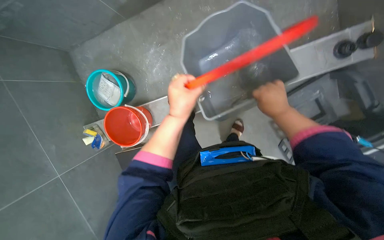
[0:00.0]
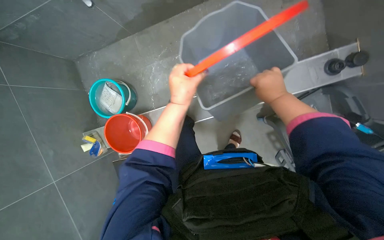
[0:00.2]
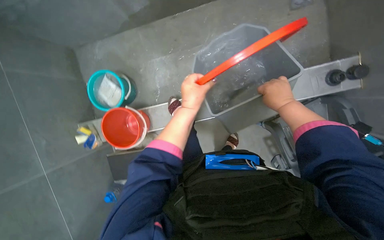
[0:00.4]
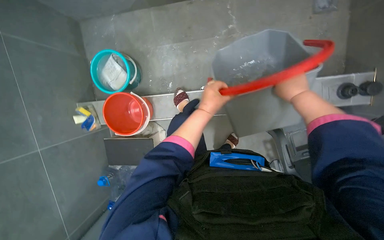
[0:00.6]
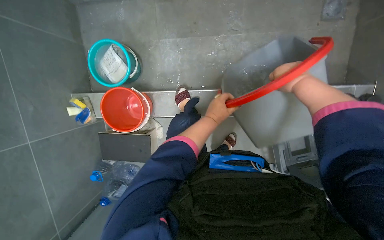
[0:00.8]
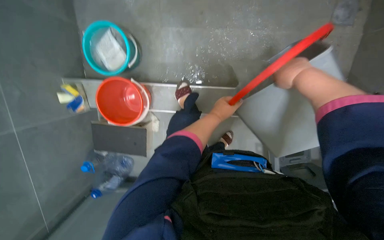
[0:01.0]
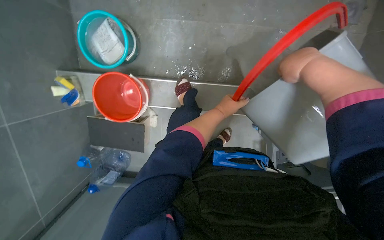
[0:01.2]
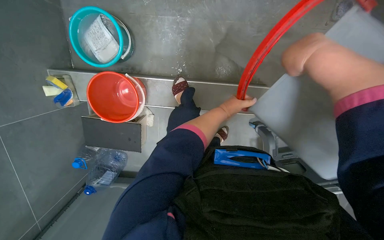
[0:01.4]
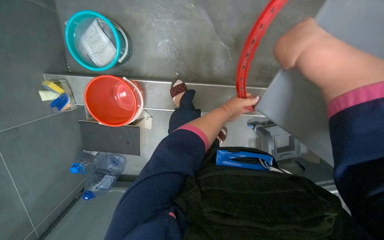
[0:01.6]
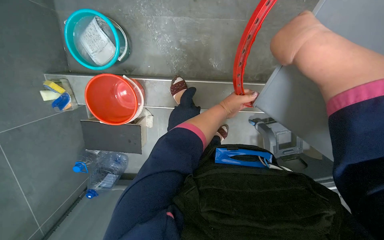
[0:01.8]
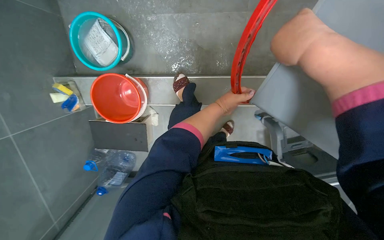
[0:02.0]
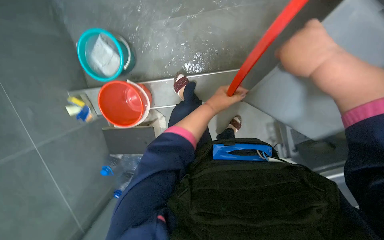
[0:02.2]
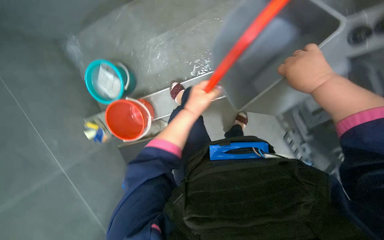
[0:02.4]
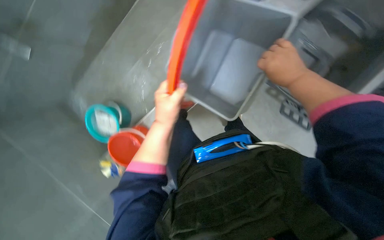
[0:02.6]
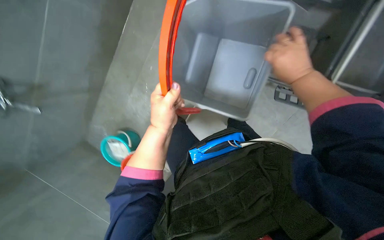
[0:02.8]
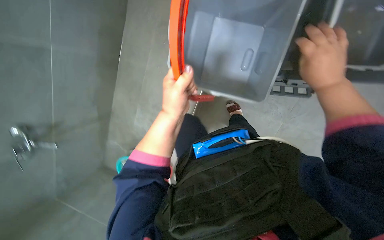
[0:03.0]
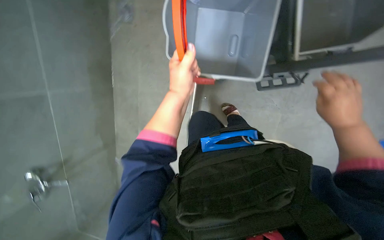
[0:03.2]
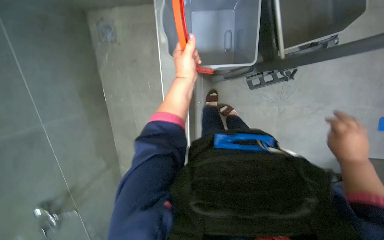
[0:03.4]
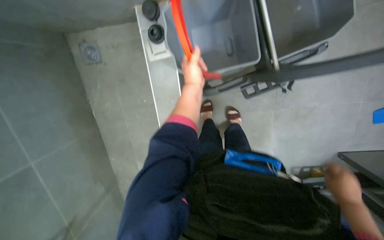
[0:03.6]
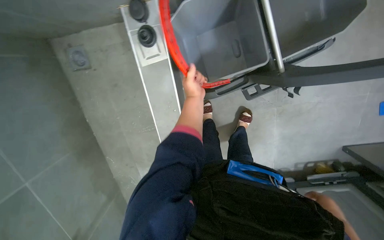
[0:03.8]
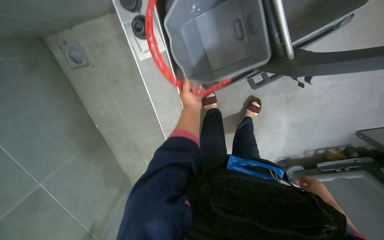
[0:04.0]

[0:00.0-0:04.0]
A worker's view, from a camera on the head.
Job: preparing cleaning supplies.
The whole recording: Preparing cleaning buckets. The worker fills and organizes cleaning buckets with water.
0:00.0 to 0:01.4: The right hand travels up the picture and nearer to the camera by some 25 cm. The left hand moves farther from the camera and to the right, about 15 cm.
0:01.4 to 0:02.6: The view swings some 20 degrees to the left. The scene turns about 35 degrees counterclockwise in the picture.
0:02.6 to 0:04.0: The left hand shifts some 20 cm farther from the camera, while the right hand is displaced down the picture, farther from the camera and to the right by some 40 cm.

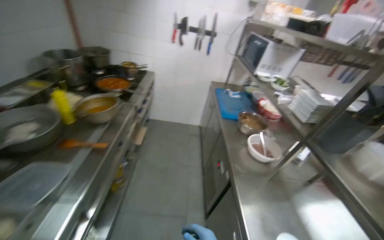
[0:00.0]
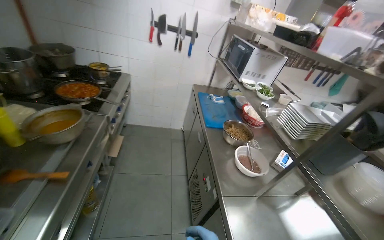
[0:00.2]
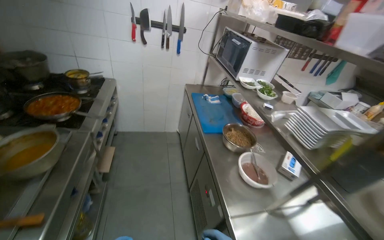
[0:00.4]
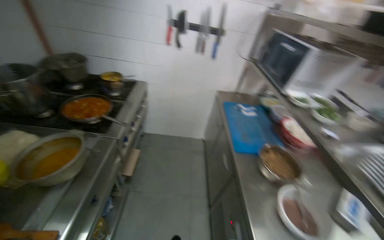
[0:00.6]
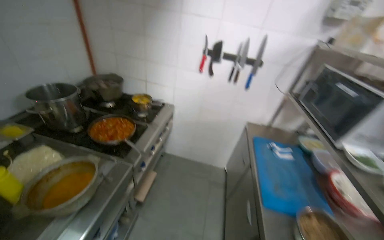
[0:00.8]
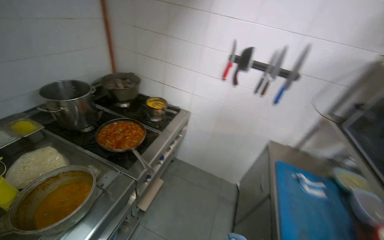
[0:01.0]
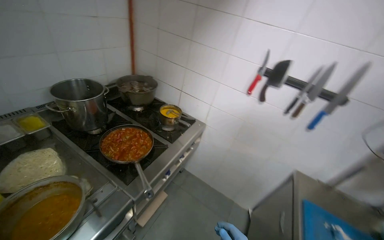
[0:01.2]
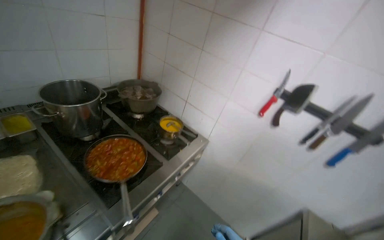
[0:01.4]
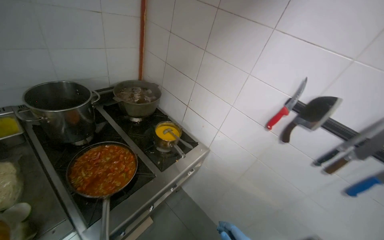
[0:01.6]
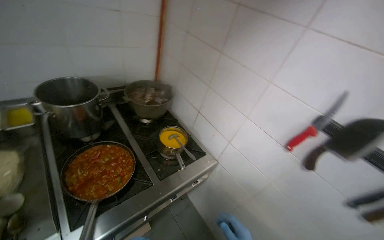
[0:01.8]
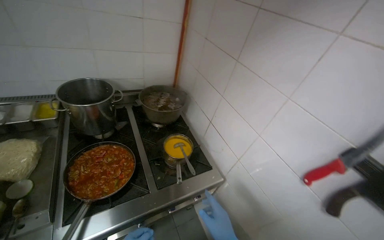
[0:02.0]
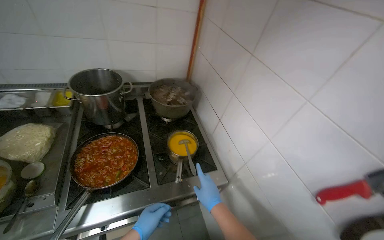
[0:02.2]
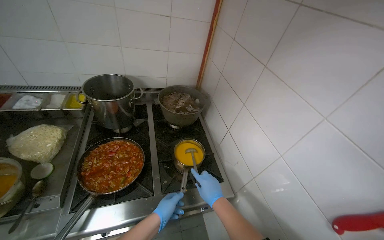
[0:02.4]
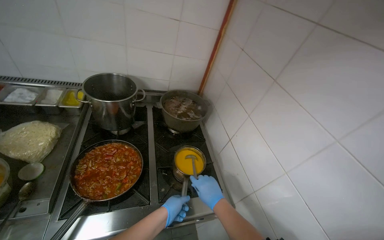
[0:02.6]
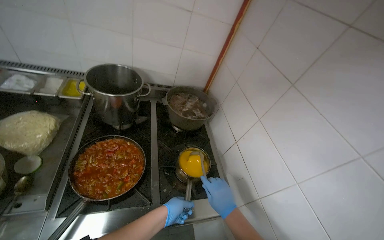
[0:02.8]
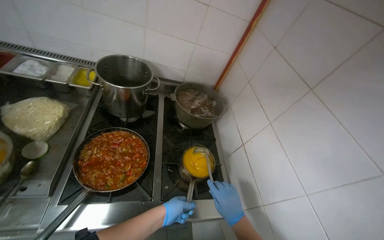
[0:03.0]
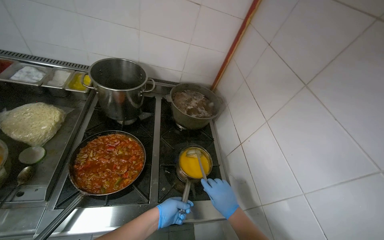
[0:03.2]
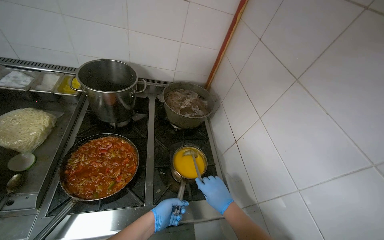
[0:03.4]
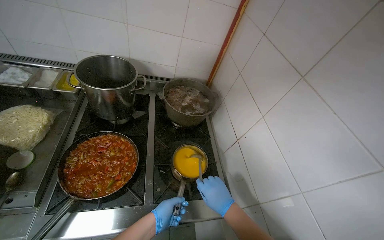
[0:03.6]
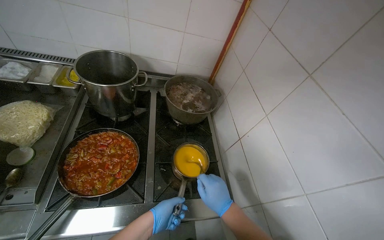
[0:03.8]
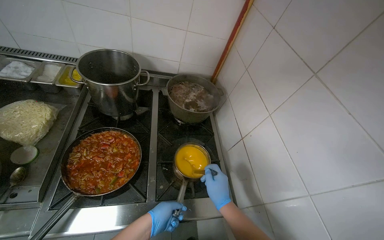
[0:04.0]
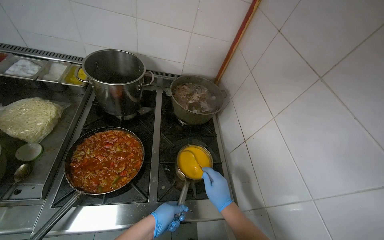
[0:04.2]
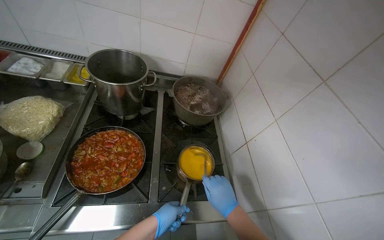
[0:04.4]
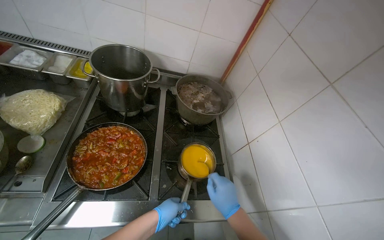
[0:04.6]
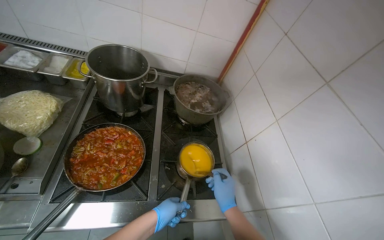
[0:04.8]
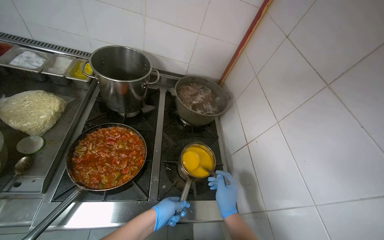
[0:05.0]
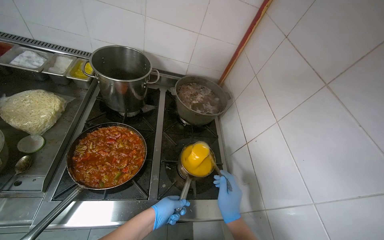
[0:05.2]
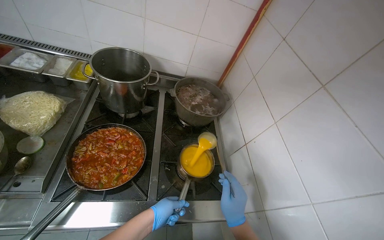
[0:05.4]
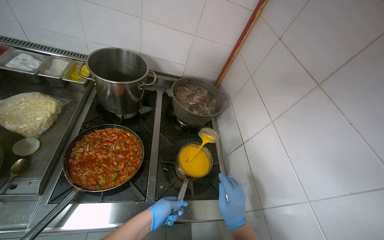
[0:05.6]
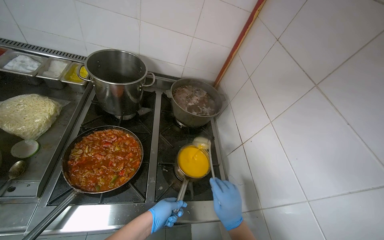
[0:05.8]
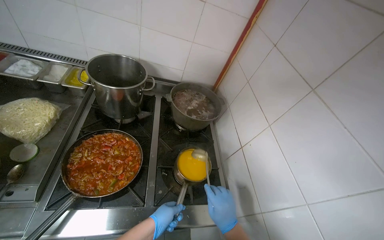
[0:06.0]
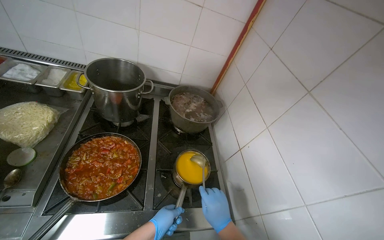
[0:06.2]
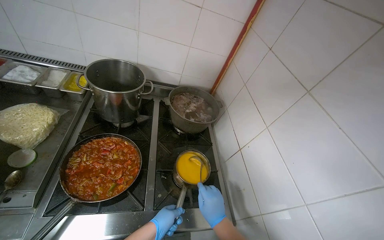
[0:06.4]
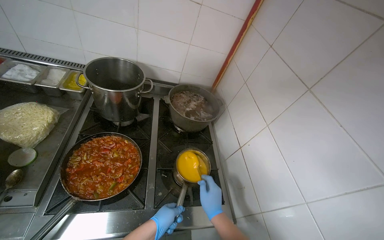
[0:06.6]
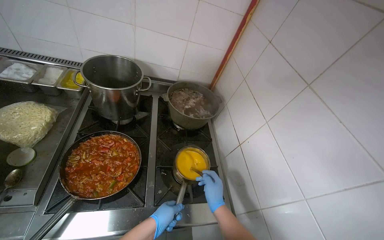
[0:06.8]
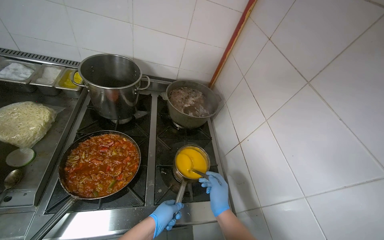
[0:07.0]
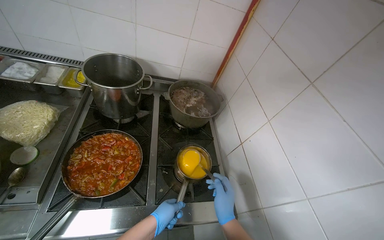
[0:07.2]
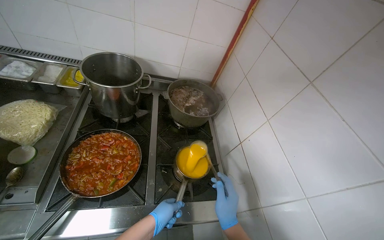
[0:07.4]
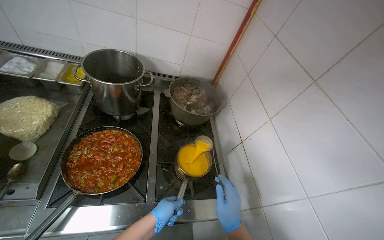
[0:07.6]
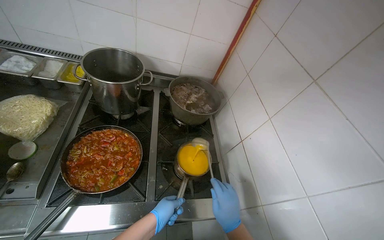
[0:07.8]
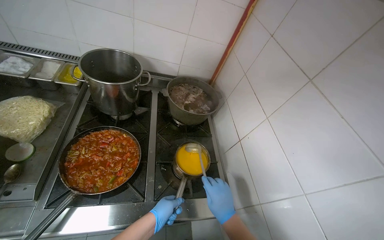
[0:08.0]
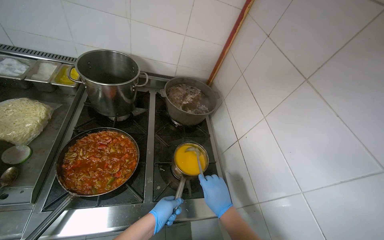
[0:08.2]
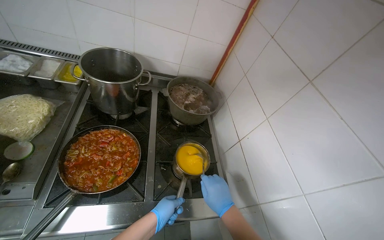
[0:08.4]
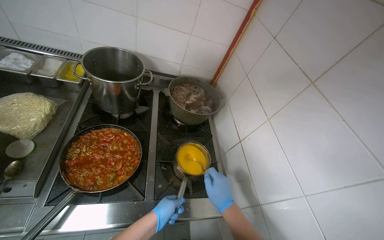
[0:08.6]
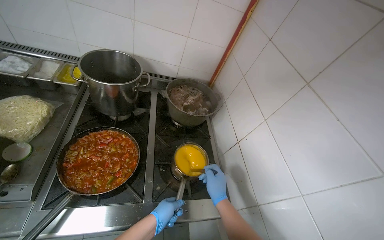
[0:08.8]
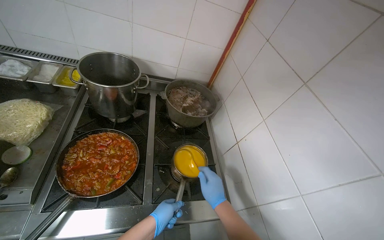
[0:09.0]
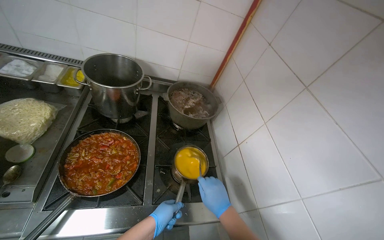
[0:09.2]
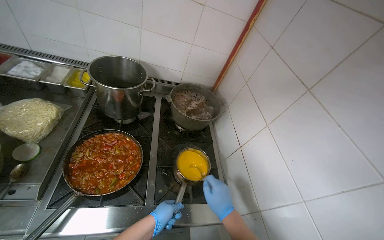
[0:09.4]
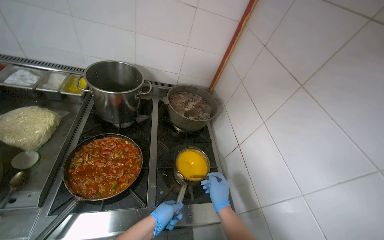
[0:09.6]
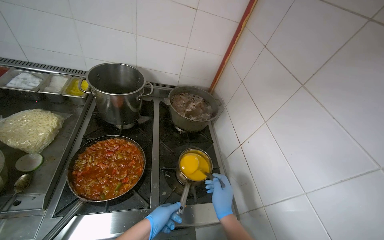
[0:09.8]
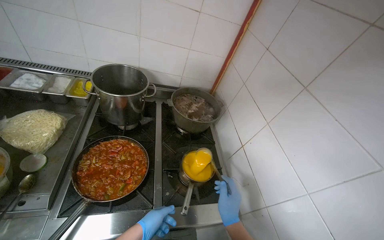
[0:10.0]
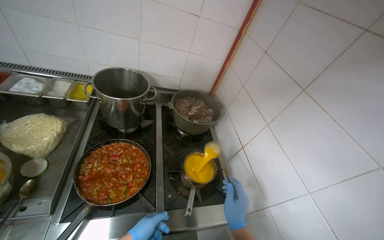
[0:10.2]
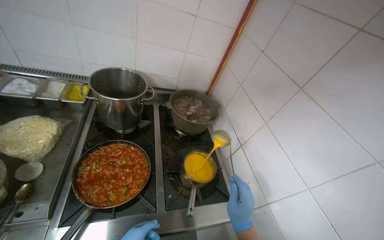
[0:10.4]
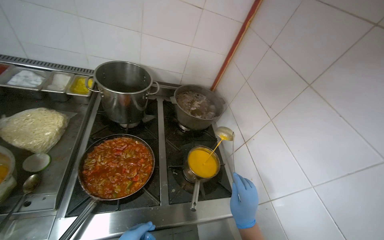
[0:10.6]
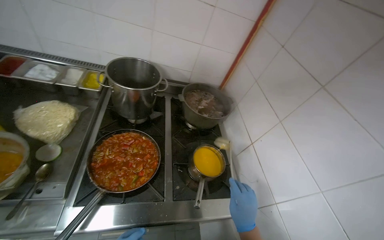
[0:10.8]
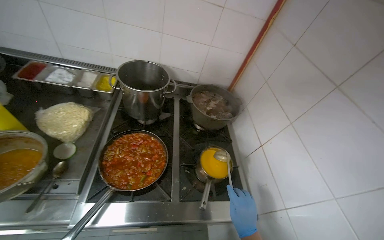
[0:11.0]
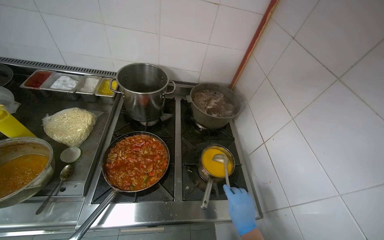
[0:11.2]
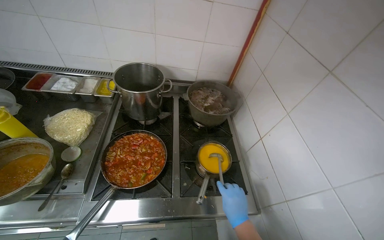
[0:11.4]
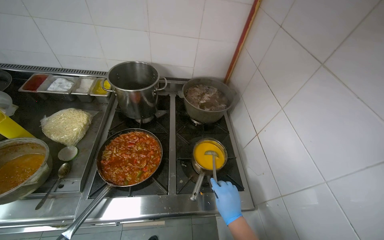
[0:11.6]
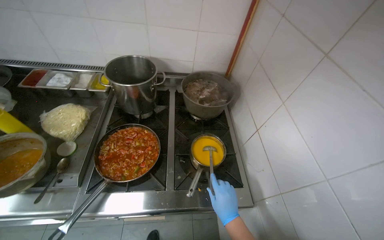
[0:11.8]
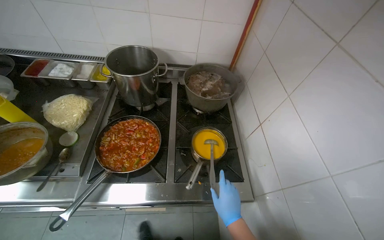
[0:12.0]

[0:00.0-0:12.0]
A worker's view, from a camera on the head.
Job: preparing food.
The whole recording: Stirring meal. The worker stirs the meal.
0:00.0 to 0:01.6: The head travels approximately 1 m. The wearer looks some 40 degrees further to the left.
0:01.6 to 0:03.0: The wearer looks some 40 degrees further to the left.
0:03.0 to 0:09.0: The hands make small movements and keep their place.

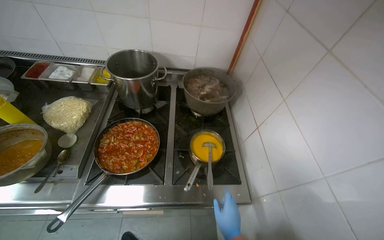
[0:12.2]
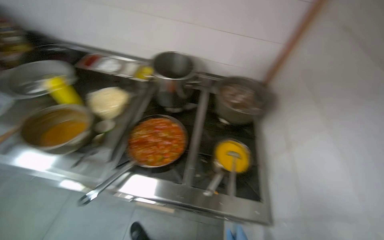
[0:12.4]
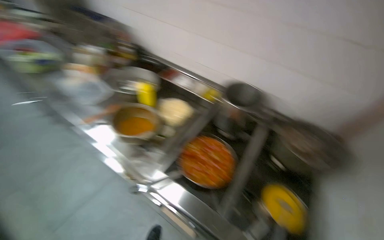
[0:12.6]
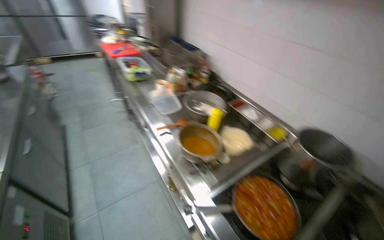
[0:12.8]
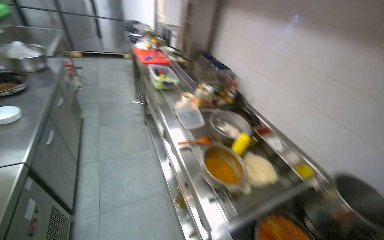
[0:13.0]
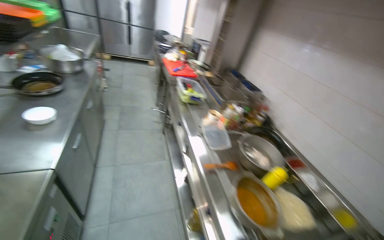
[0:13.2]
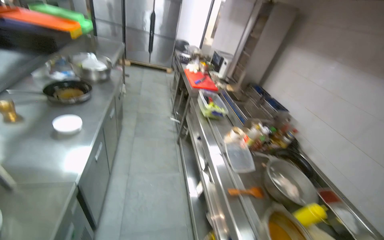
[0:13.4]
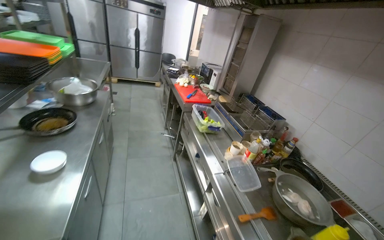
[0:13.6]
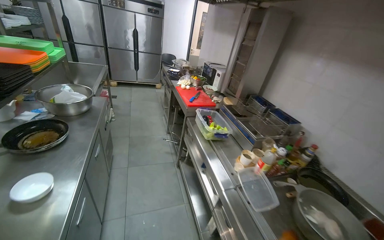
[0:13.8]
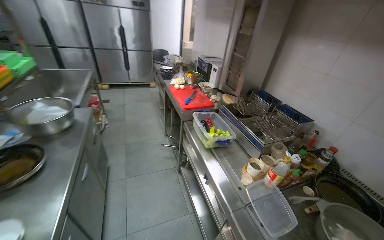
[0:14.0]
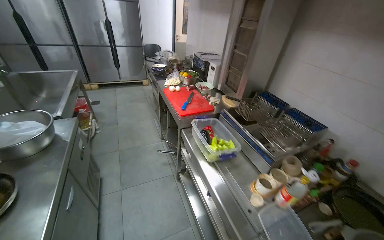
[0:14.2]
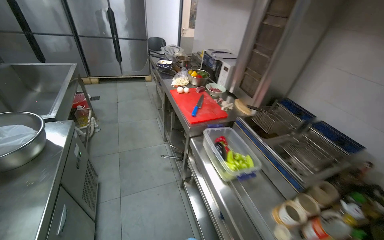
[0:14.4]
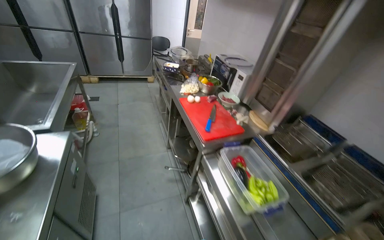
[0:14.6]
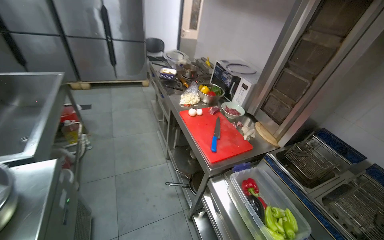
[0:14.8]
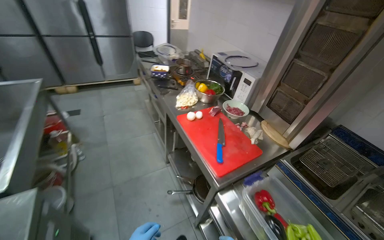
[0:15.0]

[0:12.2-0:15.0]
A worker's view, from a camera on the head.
Job: preparing food.
The whole recording: Stirring meal. The worker stirs the meal.
0:12.2 to 0:13.6: The camera travels approximately 80 cm. The head turns to the left by approximately 75 degrees. The camera pitches upward, by approximately 30 degrees.
0:13.6 to 0:15.0: The head travels approximately 1 m.
